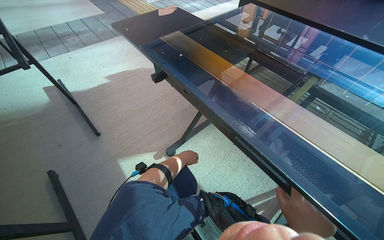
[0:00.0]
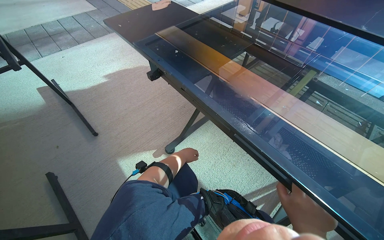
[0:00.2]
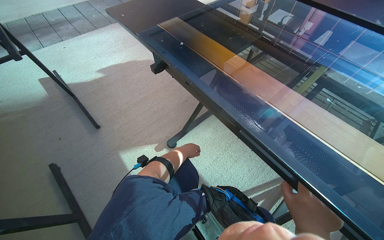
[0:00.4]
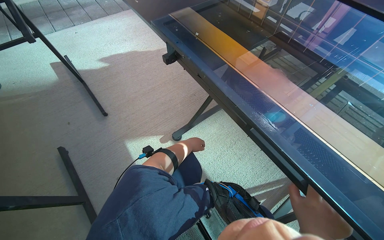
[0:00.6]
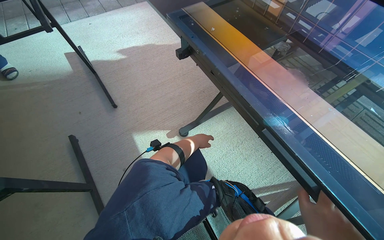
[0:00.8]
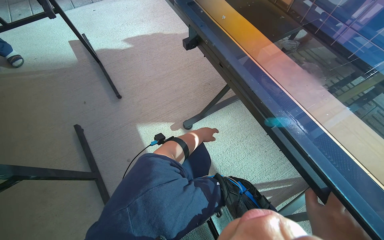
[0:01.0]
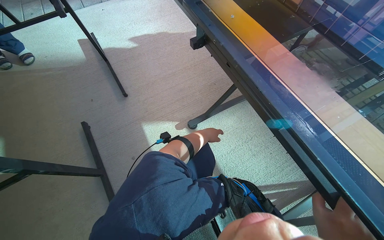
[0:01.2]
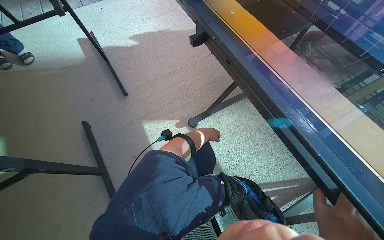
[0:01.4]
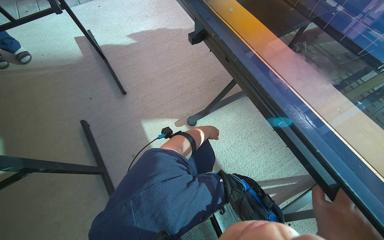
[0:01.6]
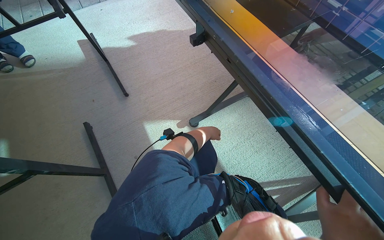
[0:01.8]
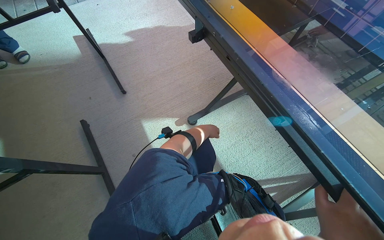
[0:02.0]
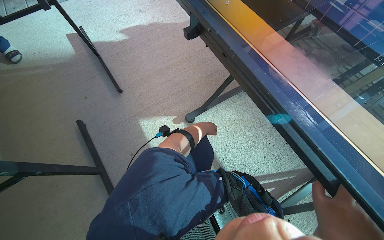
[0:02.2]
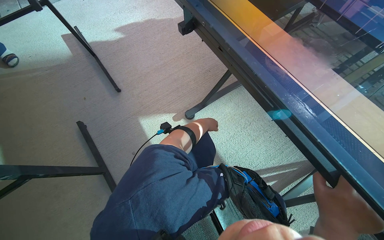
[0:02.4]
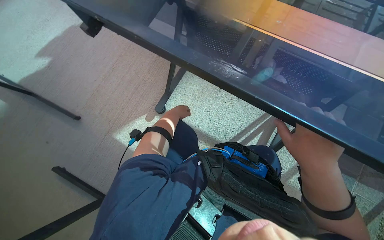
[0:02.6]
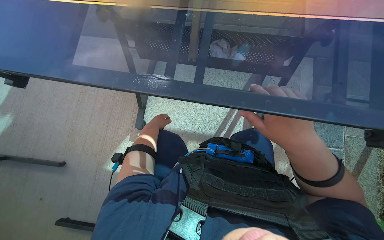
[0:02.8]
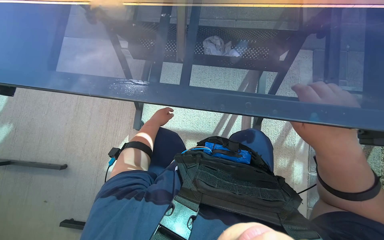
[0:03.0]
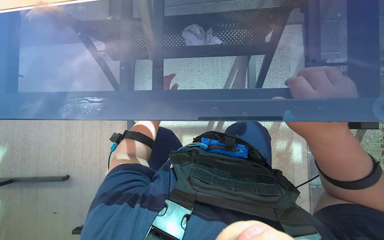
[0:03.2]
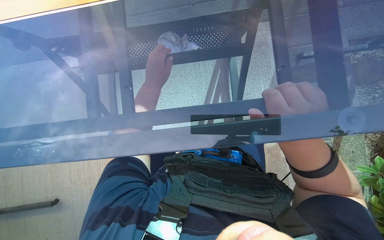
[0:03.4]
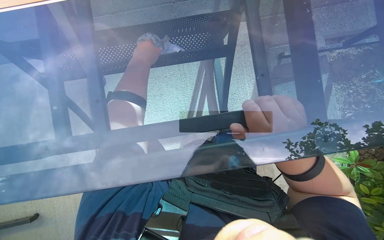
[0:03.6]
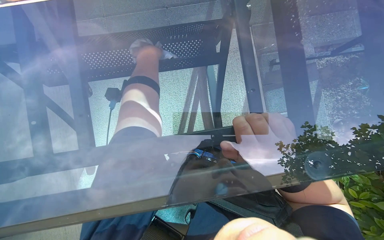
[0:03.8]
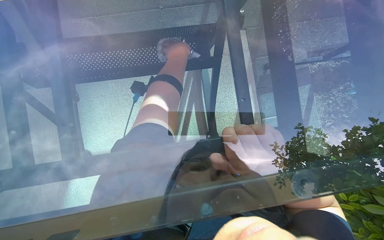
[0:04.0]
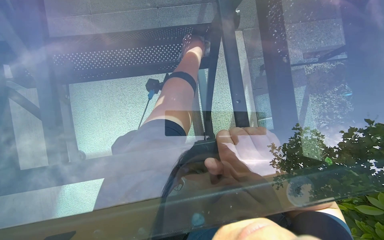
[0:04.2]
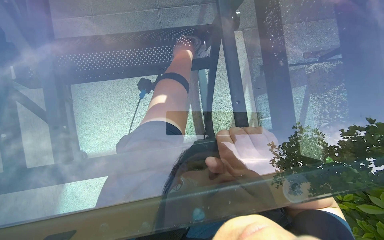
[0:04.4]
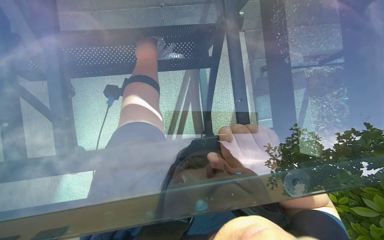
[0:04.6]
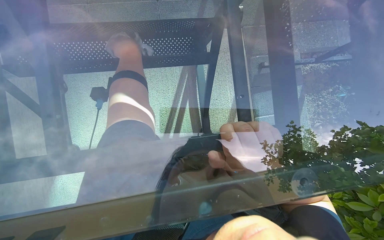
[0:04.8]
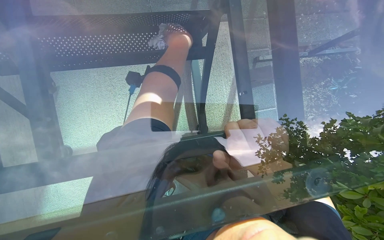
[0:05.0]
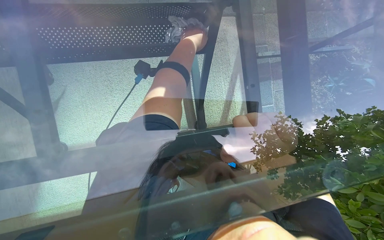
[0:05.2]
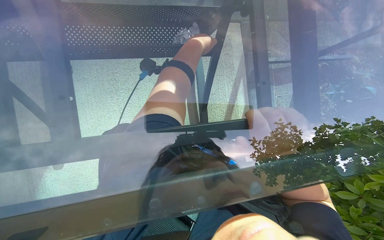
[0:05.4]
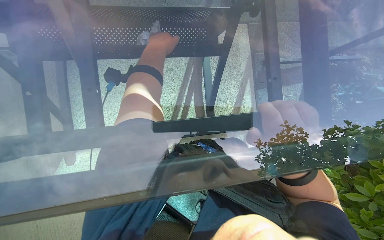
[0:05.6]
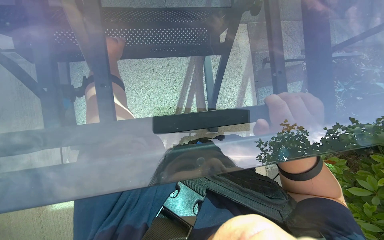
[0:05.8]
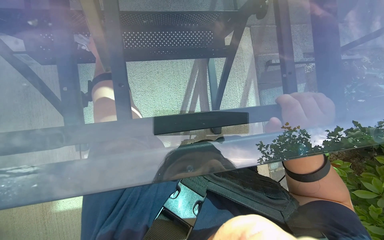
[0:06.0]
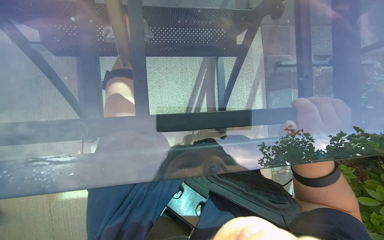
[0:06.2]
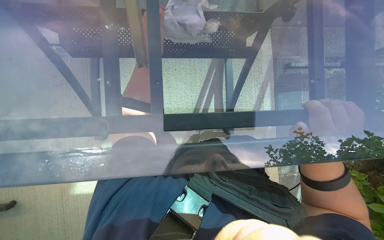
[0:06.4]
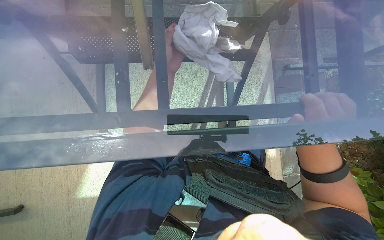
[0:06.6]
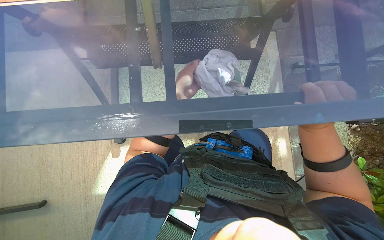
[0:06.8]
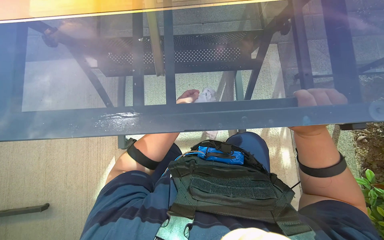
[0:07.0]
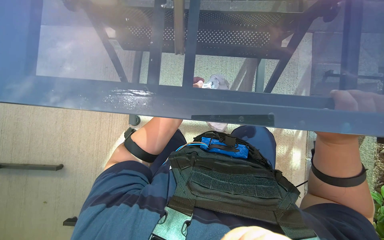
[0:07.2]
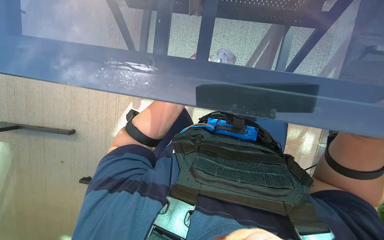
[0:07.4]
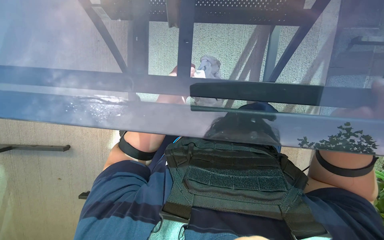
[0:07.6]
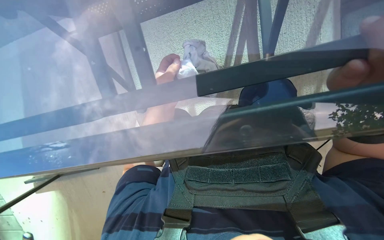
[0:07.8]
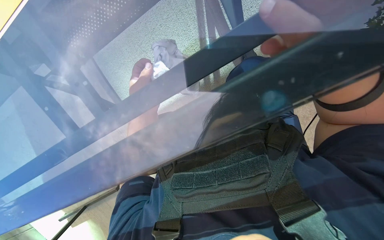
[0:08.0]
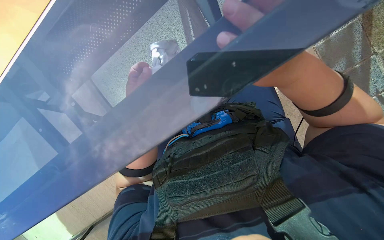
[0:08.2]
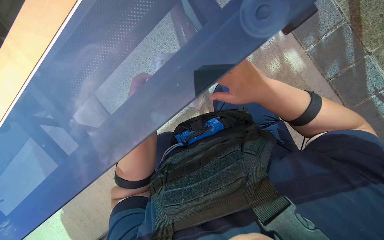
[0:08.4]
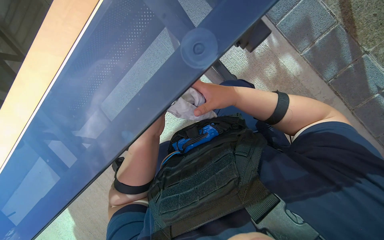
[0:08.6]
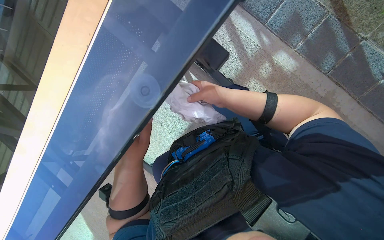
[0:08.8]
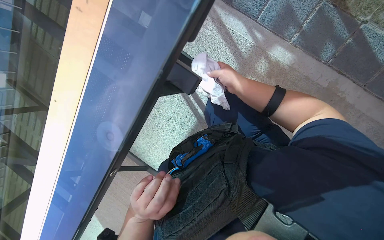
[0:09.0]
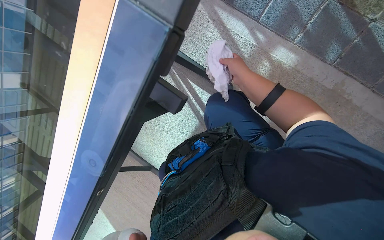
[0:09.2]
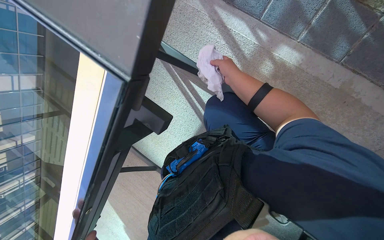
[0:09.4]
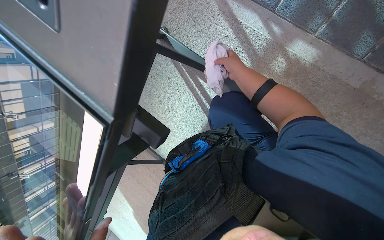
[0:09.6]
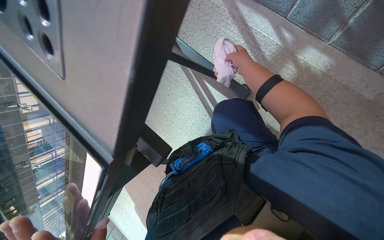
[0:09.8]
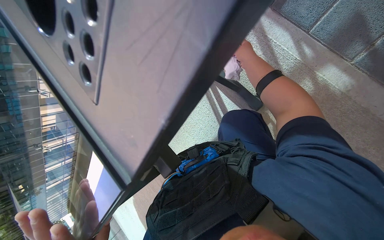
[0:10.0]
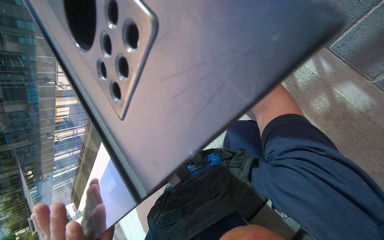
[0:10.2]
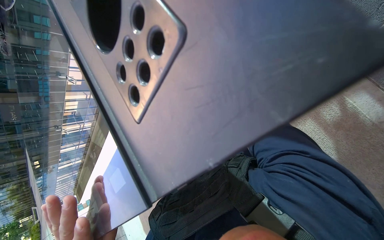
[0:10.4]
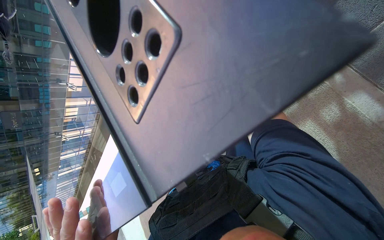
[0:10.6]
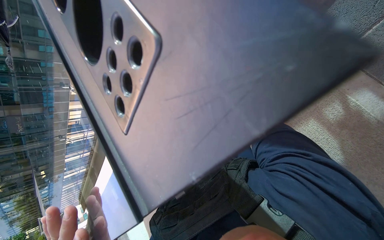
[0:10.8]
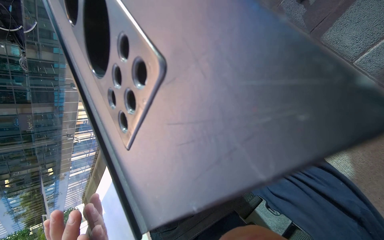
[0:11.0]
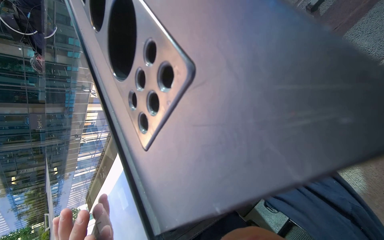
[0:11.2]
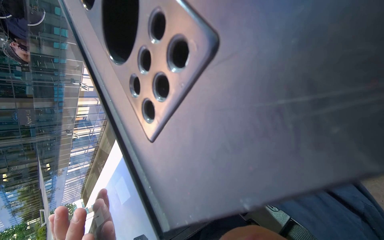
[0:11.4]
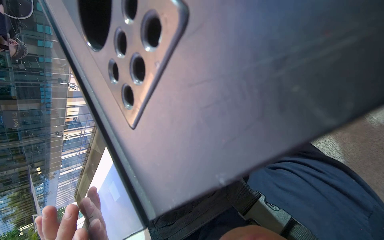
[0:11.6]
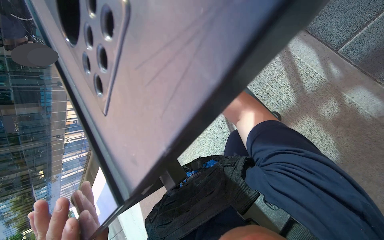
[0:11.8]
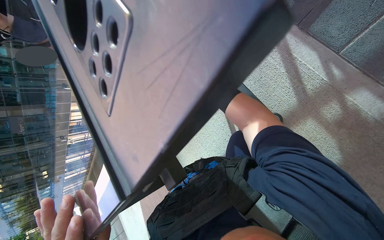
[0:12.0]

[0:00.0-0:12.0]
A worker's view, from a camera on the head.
Job: wiping surfaces.
The whole recording: Cleaning the table. The worker wipes the glass surface and metal frame of the table with a cloth.
0:01.6 to 0:03.0: Everything in view rotates approximately 50 degrees counterclockwise.
0:03.0 to 0:04.4: The wearer looks roughly 30 degrees further to the right. The left hand moves up the picture and to the right, about 50 cm, while the right hand goes roughly 10 cm down the picture.
0:06.0 to 0:07.6: The wearer's head swings about 20 degrees to the left.
0:07.6 to 0:09.0: The view swings roughly 15 degrees to the left. The scene turns about 50 degrees counterclockwise in the picture.
0:09.0 to 0:10.4: The wearer's head swings about 25 degrees to the left.

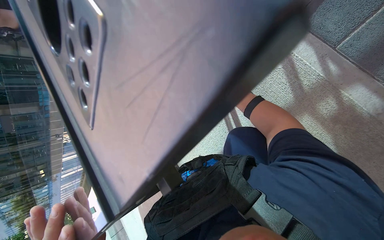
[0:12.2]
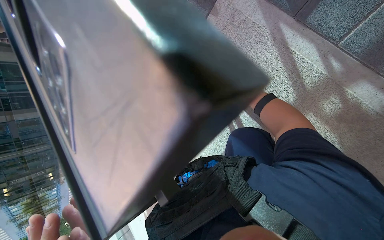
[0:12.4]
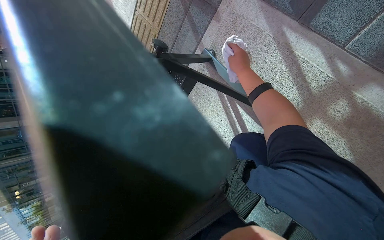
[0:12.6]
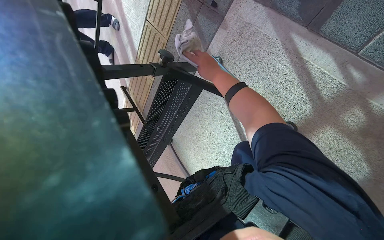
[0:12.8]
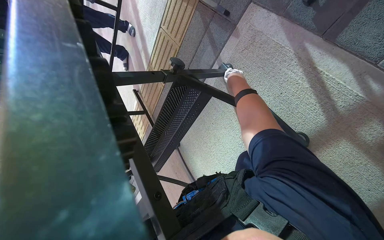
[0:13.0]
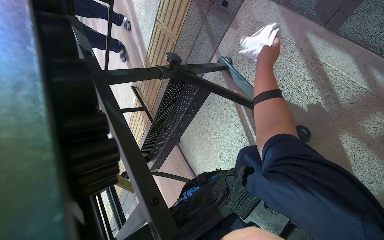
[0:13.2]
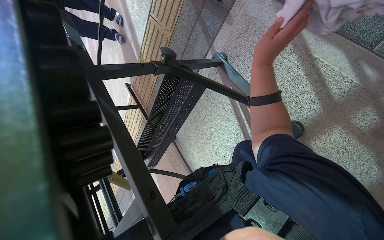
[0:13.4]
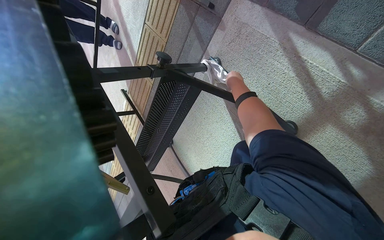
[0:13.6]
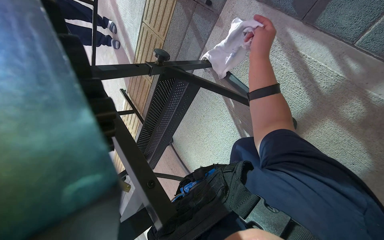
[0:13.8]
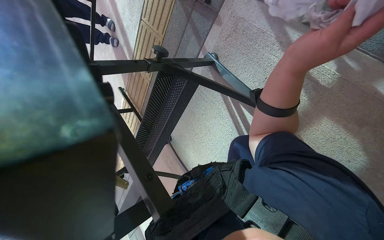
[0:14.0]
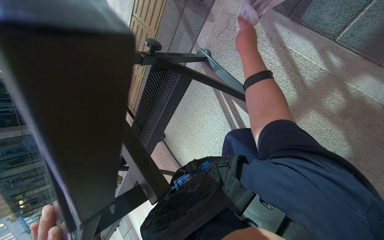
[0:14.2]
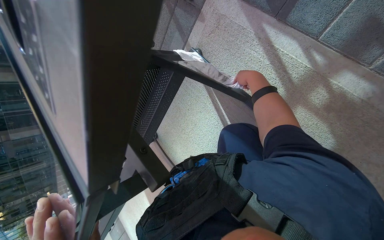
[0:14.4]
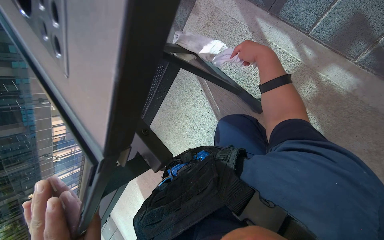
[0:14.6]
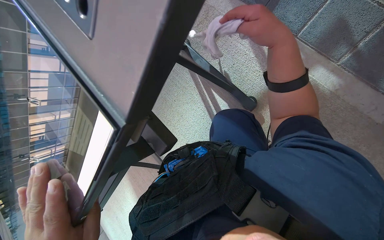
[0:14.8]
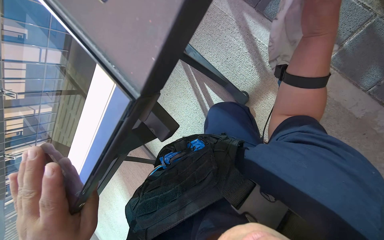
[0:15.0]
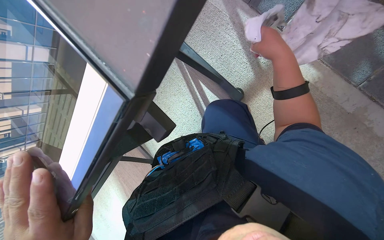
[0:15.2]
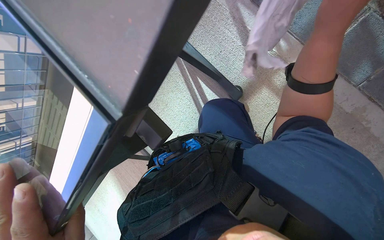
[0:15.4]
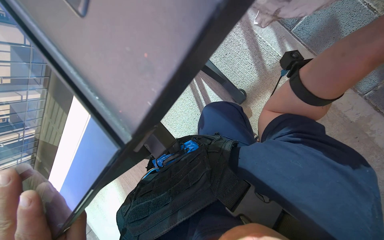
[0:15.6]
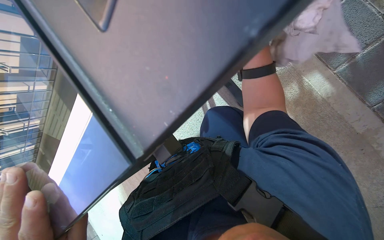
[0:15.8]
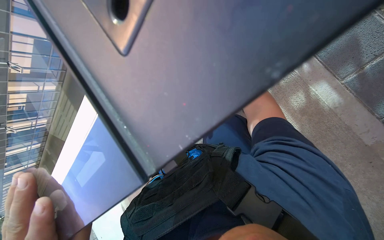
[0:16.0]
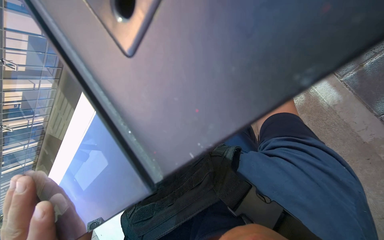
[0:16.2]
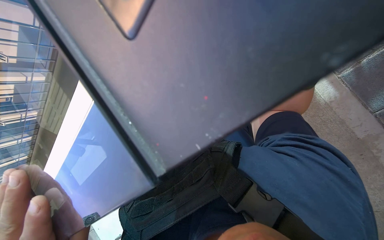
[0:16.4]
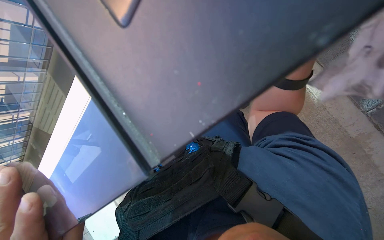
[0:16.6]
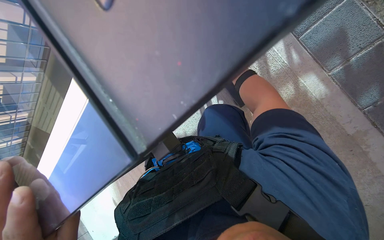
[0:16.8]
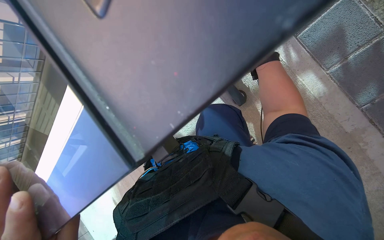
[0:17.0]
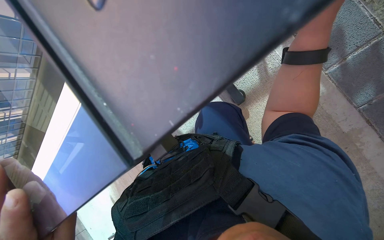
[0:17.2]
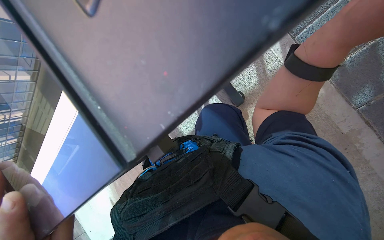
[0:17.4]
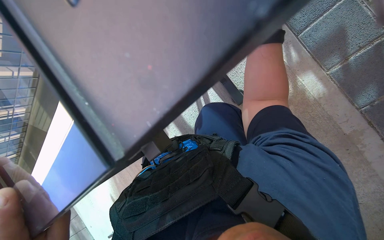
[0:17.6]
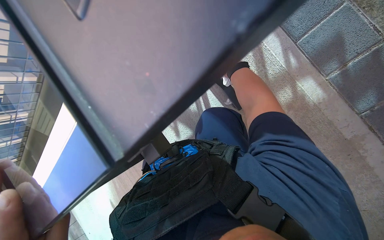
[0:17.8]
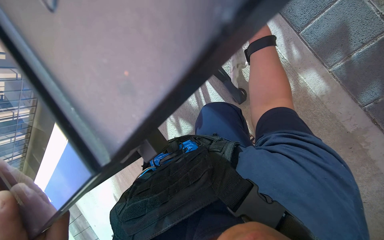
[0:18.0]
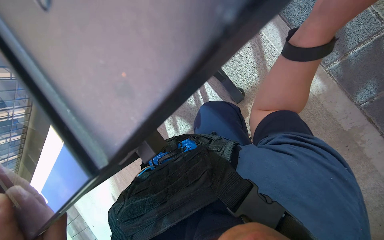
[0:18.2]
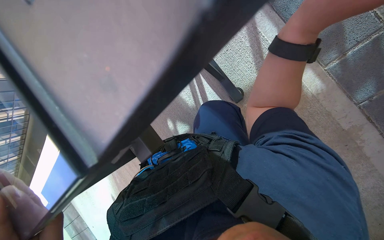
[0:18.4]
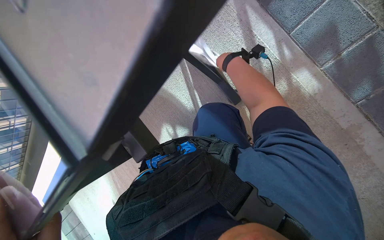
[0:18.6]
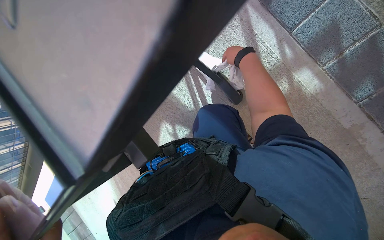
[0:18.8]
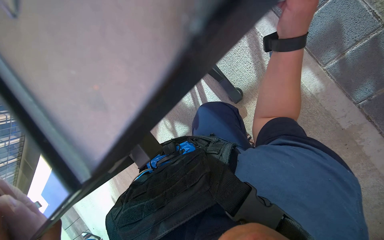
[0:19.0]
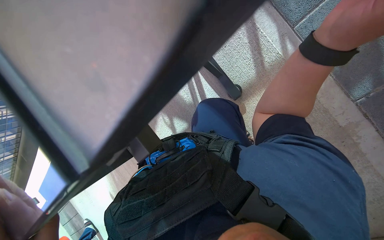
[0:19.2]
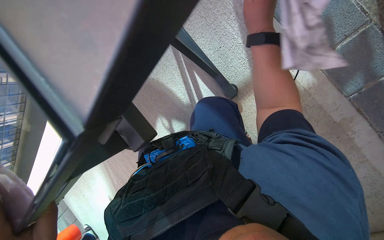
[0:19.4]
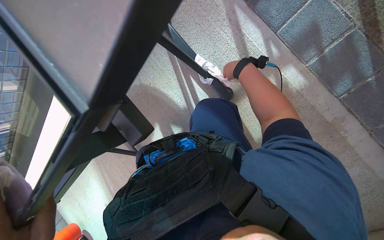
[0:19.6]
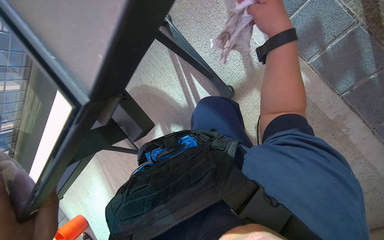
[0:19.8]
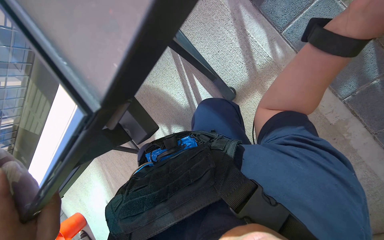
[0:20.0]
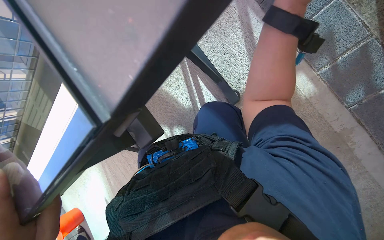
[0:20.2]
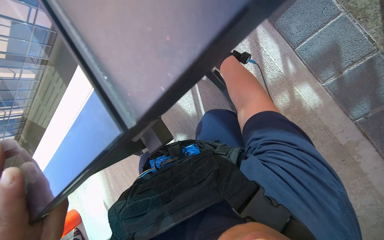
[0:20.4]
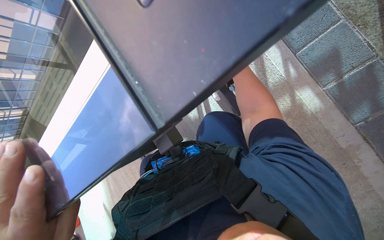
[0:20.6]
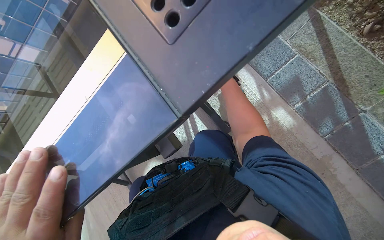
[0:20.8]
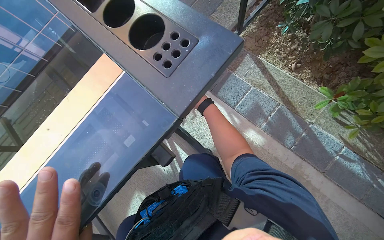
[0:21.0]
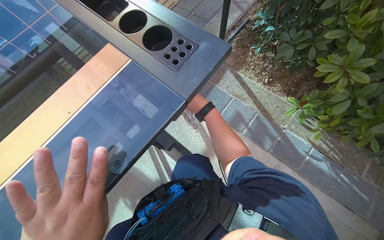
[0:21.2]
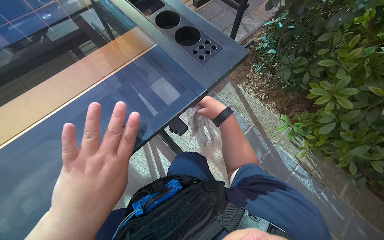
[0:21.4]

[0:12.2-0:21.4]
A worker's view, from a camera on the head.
Job: wiping surfaces.
The whole recording: Cleaning the table. The worker wipes the glass surface and metal frame of the table with a cloth.
0:13.8 to 0:15.2: The view pans to the right by roughly 20 degrees. The right hand moves nearer and farther over approximately 15 cm, changing direction 2 times.
0:18.4 to 0:19.8: The right hand swings nearer and farther, approximately 20 cm each way, with 2 reversals.
0:19.8 to 0:21.4: The view tilts some 30 degrees upward.
